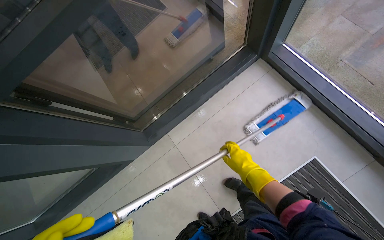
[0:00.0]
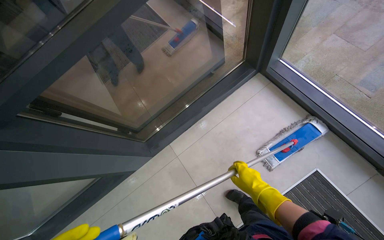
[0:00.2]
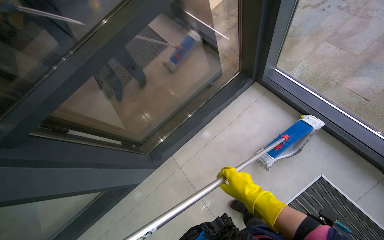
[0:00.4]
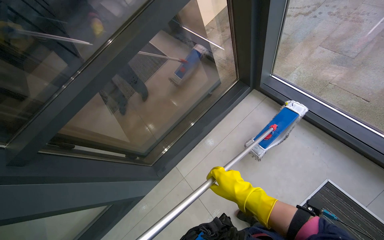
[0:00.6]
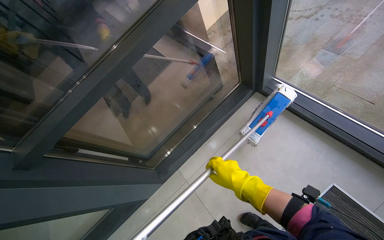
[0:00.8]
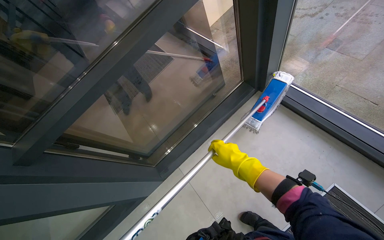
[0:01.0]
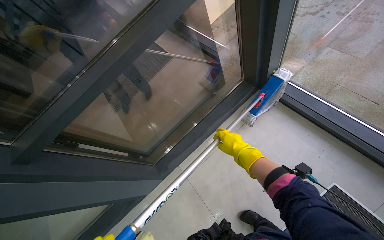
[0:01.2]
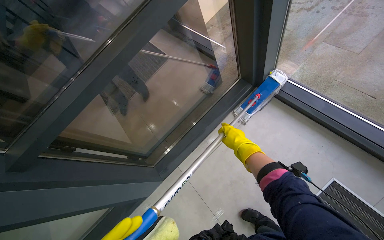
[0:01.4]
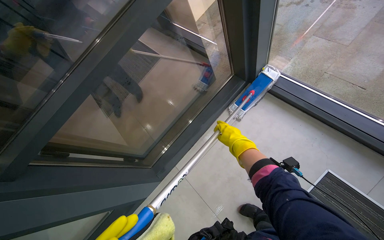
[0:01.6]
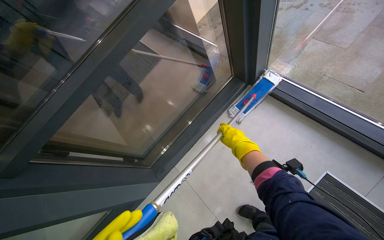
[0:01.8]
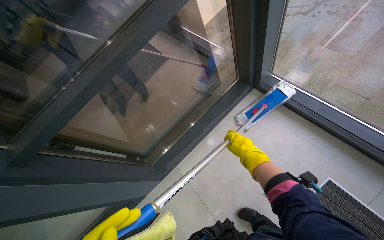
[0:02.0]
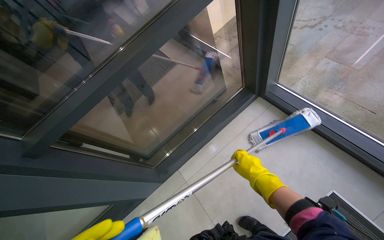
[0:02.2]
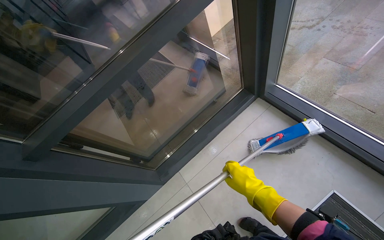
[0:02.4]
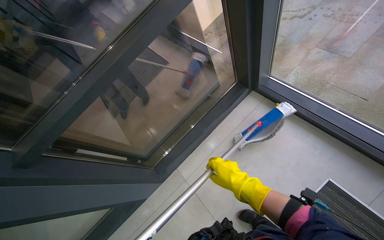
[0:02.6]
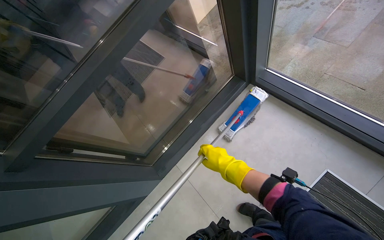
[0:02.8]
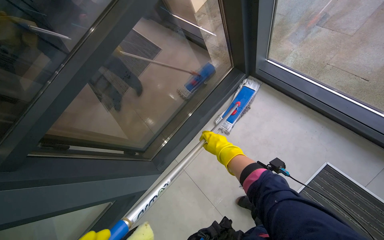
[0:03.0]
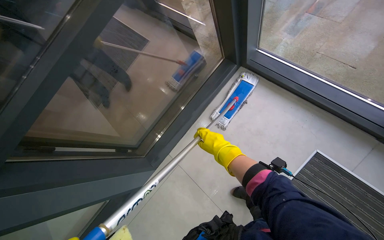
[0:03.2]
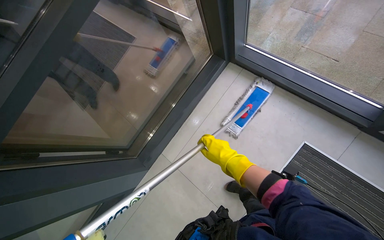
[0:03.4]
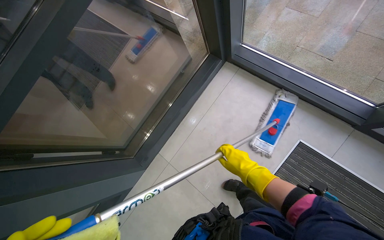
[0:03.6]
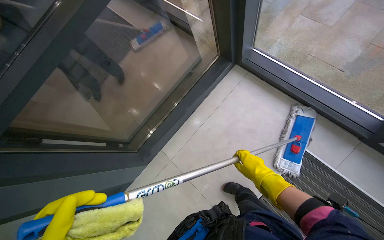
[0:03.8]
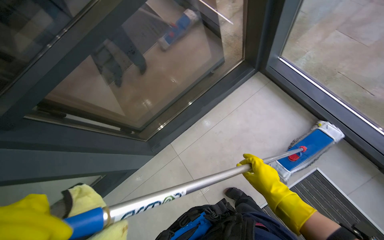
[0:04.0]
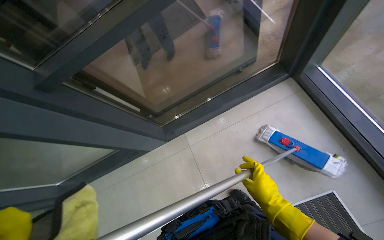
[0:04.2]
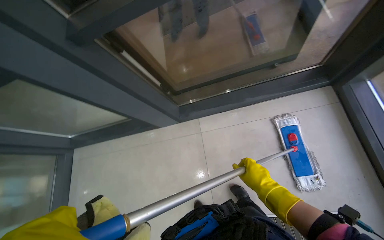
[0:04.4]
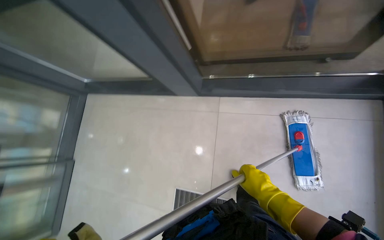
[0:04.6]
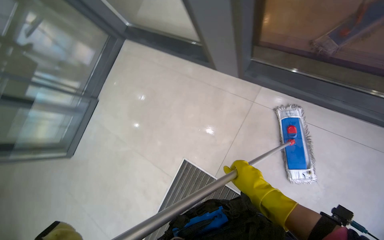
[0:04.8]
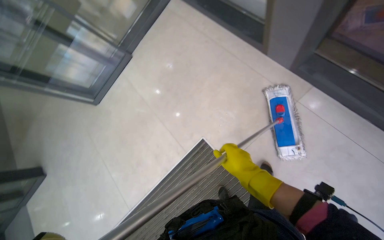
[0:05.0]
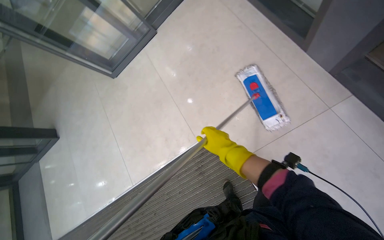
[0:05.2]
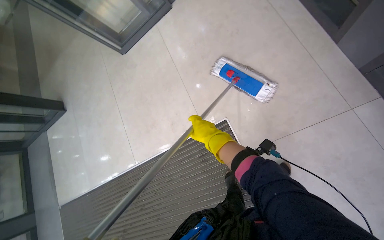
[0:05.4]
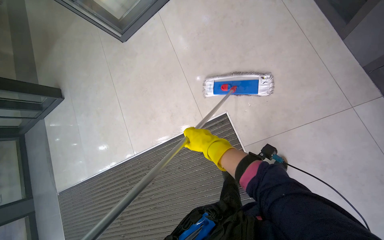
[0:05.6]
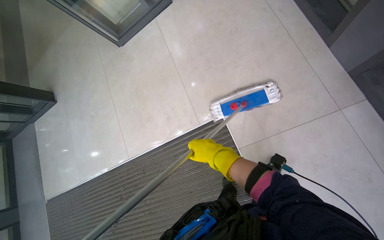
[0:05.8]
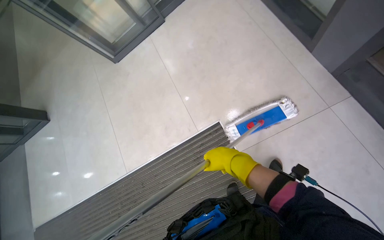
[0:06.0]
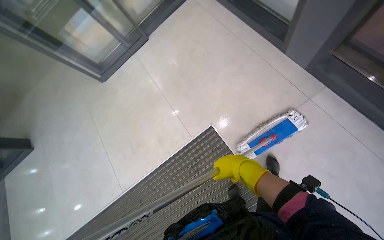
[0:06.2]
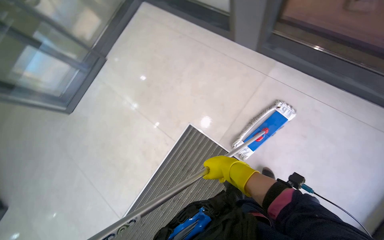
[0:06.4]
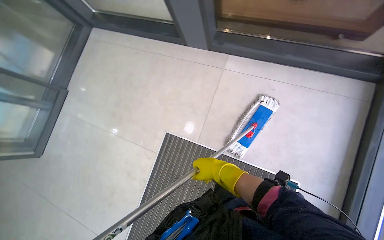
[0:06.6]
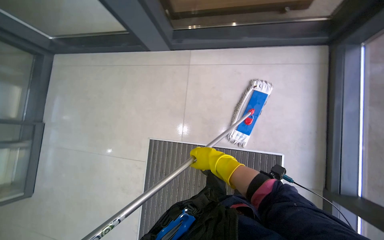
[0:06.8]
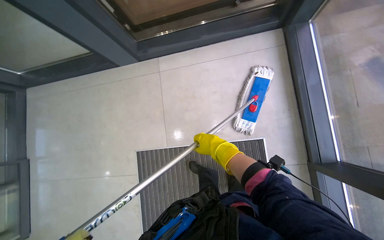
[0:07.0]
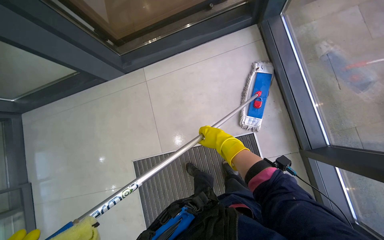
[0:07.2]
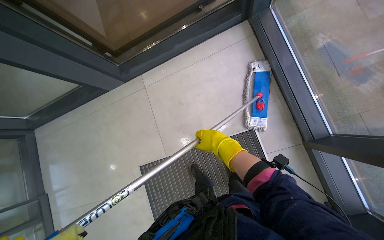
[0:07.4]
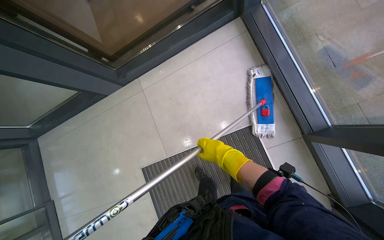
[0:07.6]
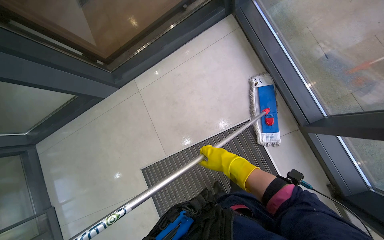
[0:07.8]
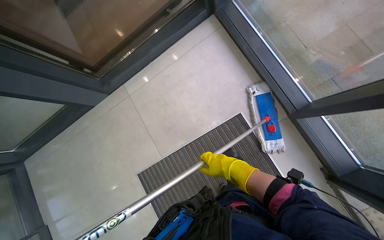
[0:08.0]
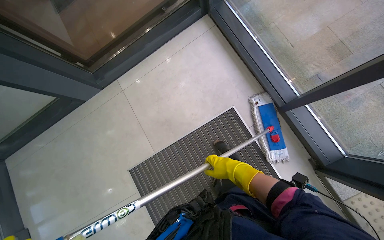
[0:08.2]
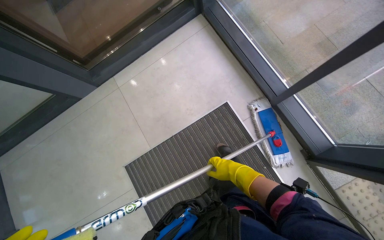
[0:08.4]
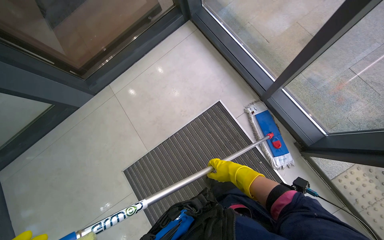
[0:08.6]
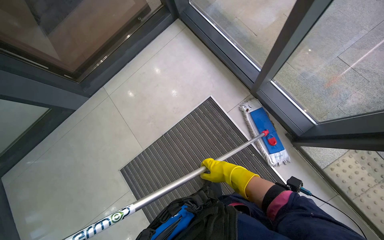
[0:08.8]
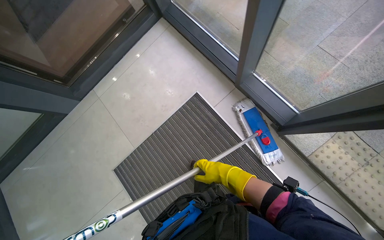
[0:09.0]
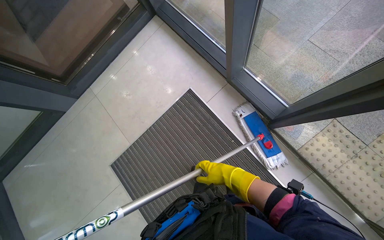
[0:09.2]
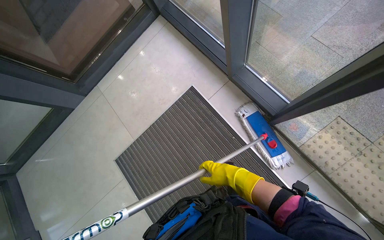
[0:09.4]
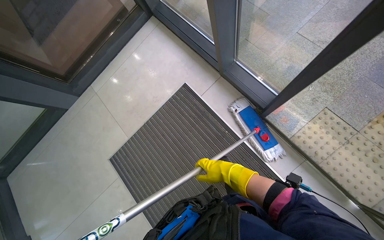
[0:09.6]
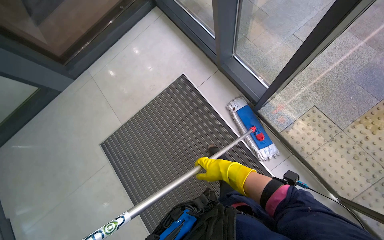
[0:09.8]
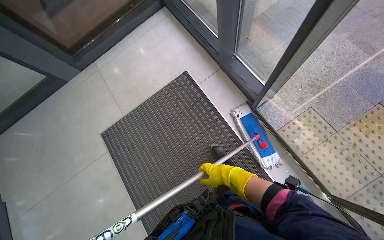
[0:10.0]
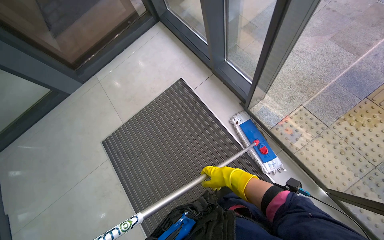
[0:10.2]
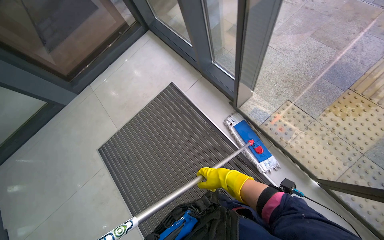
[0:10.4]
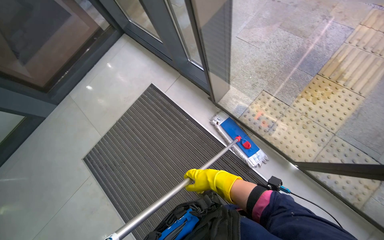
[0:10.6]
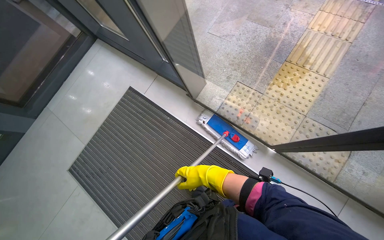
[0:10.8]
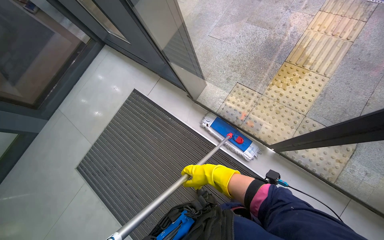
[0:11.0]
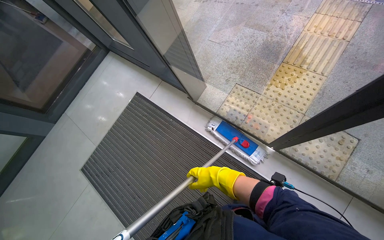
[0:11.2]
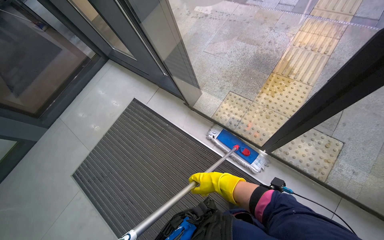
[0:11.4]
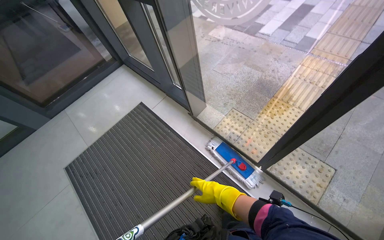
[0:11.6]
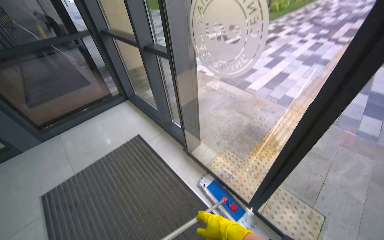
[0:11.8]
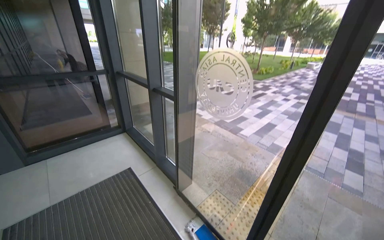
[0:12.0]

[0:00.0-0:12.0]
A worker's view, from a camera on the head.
Job: mopping floor.
The whole recording: Mopping entrance floor. The worker mops the floor in the building's entrance area, both inside and outside the doors.
0:00.0 to 0:01.6: The right hand shifts roughly 20 cm up the picture, and moves about 15 cm nearer to the camera and comes back.
0:01.6 to 0:03.0: The right hand moves approximately 15 cm nearer to the camera and comes back.
0:03.0 to 0:04.4: The wearer looks some 15 degrees further downward.
0:04.4 to 0:06.0: The view tilts some 20 degrees downward. The scene turns approximately 35 degrees clockwise in the picture.
0:06.0 to 0:07.6: The wearer moves approximately 40 cm. Everything in view rotates approximately 45 degrees counterclockwise.
0:07.6 to 0:09.0: The camera travels some 40 cm.
0:09.0 to 0:10.4: The camera is carried some 60 cm.
0:10.4 to 0:12.0: The wearer moves about 60 cm. The view tips upward by about 45 degrees.

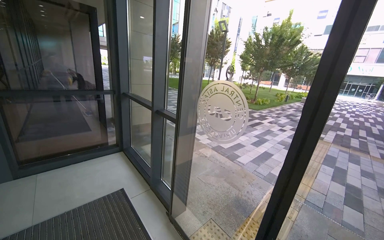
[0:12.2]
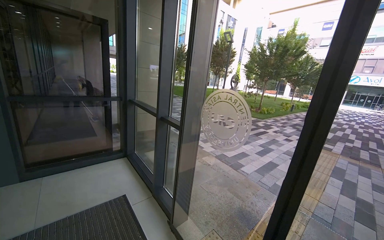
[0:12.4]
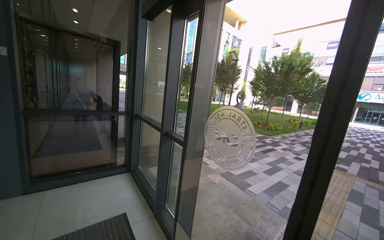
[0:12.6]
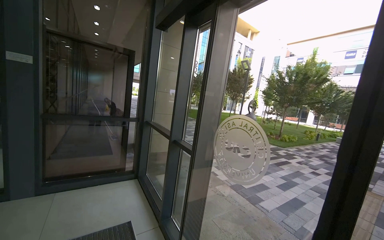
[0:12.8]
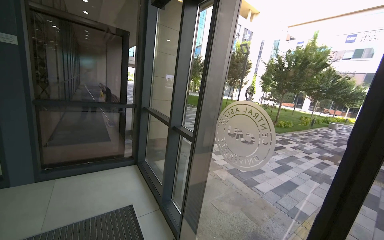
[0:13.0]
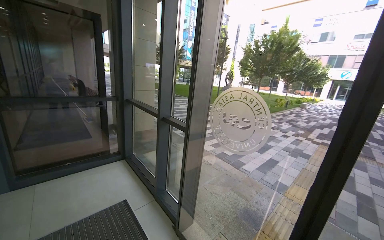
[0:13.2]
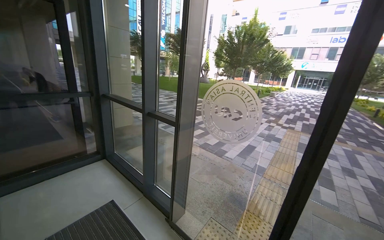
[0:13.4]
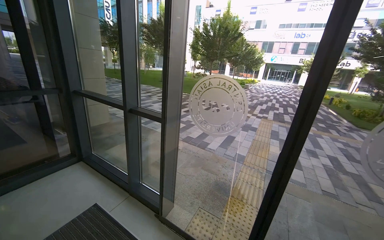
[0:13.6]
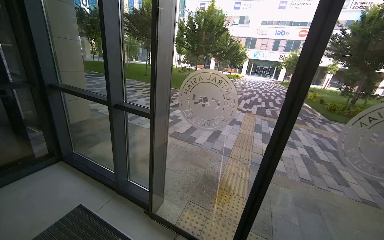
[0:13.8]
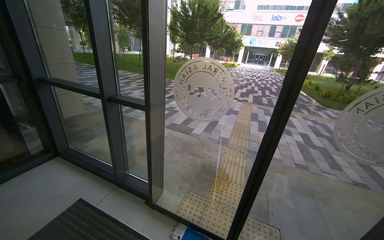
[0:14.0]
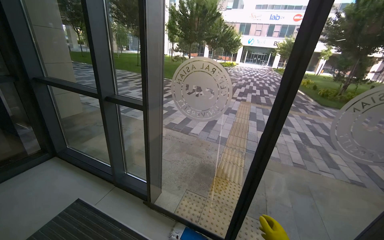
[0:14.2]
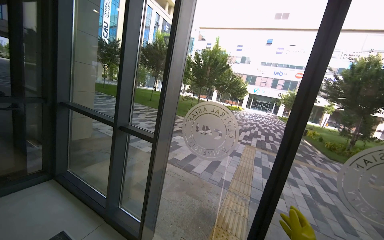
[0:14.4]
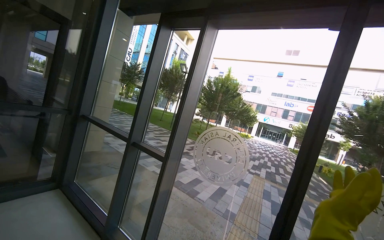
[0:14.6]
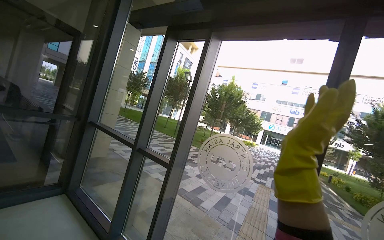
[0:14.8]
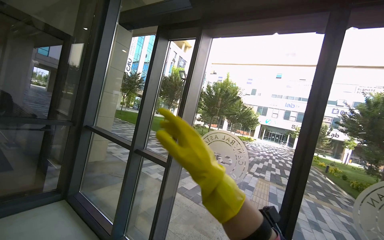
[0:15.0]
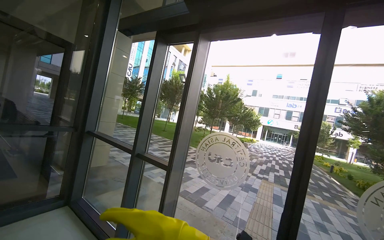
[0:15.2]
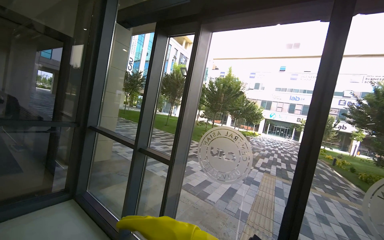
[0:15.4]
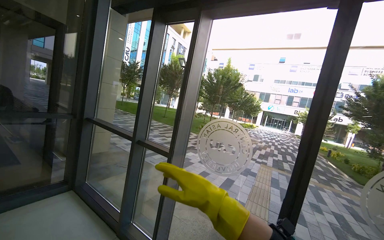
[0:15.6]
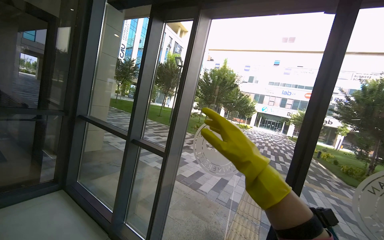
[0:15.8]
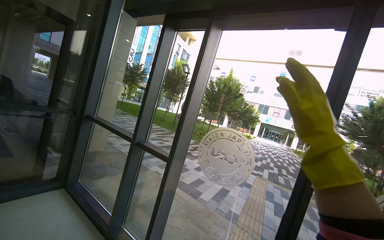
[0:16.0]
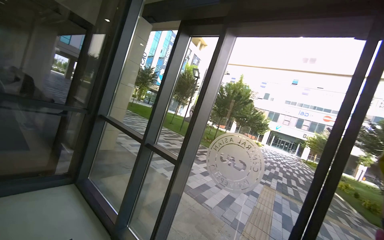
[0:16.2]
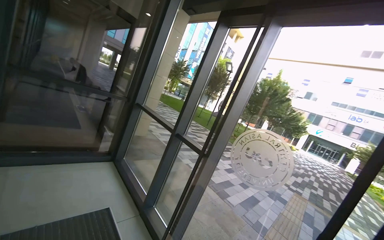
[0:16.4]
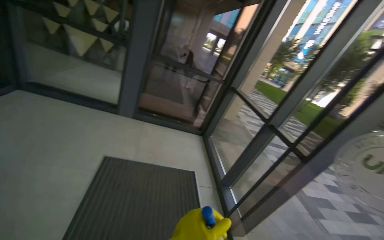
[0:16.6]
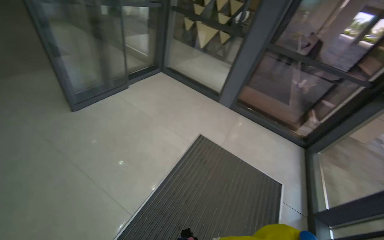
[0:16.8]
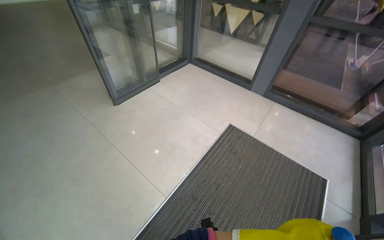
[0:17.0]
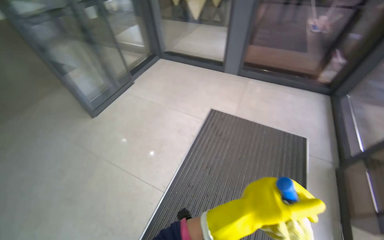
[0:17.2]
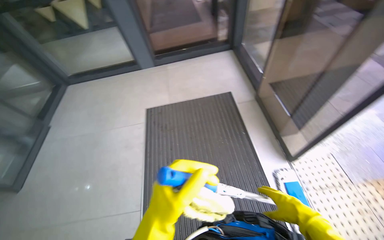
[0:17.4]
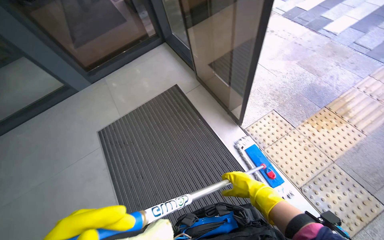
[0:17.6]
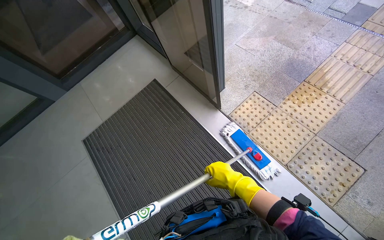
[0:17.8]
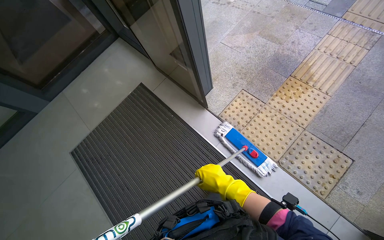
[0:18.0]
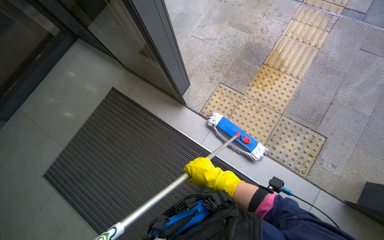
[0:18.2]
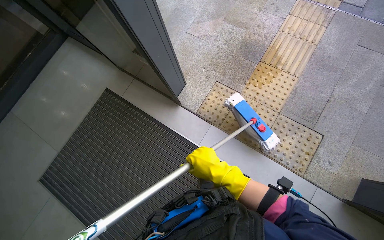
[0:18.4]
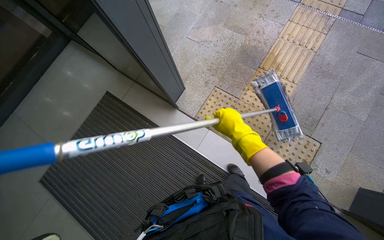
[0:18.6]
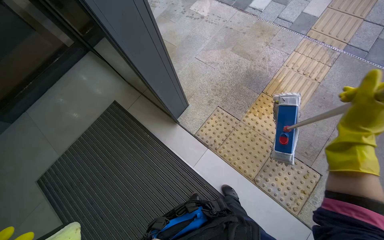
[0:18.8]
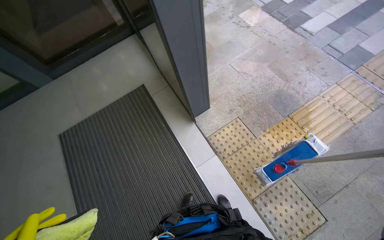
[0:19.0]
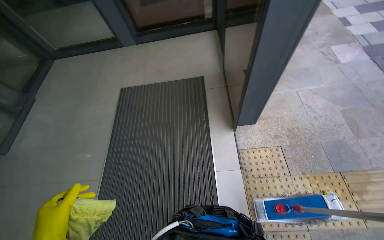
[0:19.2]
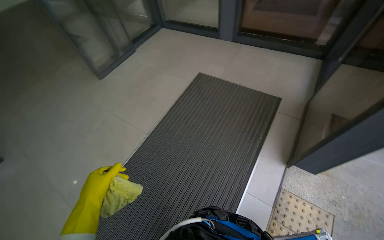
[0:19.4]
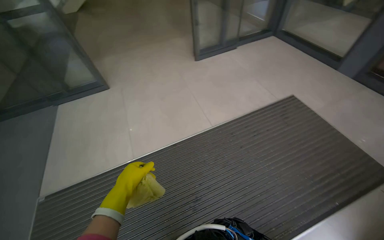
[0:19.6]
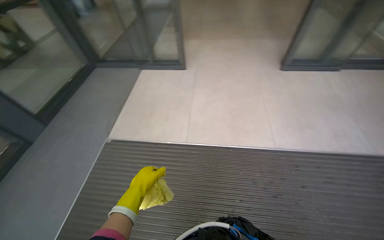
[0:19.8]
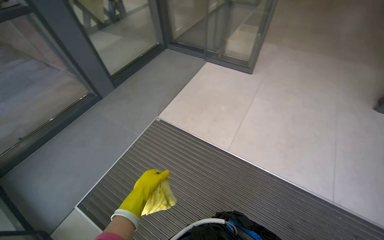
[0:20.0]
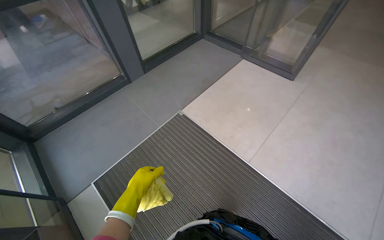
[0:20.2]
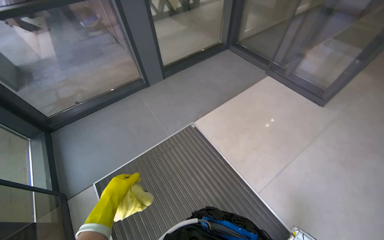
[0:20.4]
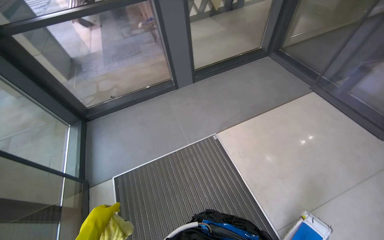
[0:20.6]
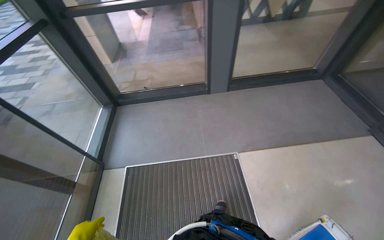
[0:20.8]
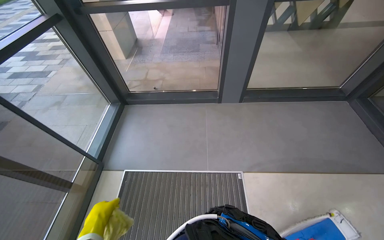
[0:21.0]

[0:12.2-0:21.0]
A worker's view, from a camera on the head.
Job: mopping floor.
The whole recording: Mopping entrance floor. The worker mops the floor in the building's entrance area, both inside and outside the doors.
0:12.2 to 0:13.6: The camera is aimed approximately 15 degrees further to the right.
0:13.6 to 0:15.2: The wearer looks roughly 20 degrees further upward.
0:15.2 to 0:16.6: The wearer looks some 50 degrees further to the left.
0:16.6 to 0:18.0: The camera travels some 80 cm. The wearer looks about 20 degrees further downward. The scene turns roughly 65 degrees counterclockwise in the picture.
0:18.0 to 0:19.6: The head turns to the left by roughly 110 degrees.
0:19.6 to 0:21.0: The head travels approximately 1 m. The head turns to the left by some 115 degrees.
